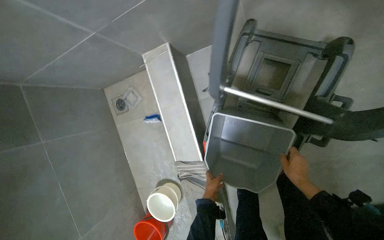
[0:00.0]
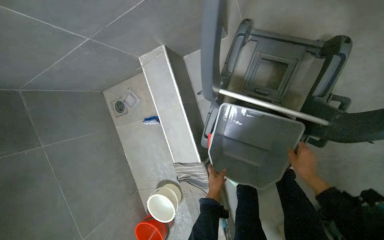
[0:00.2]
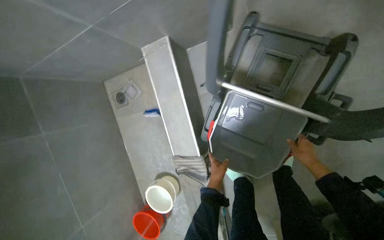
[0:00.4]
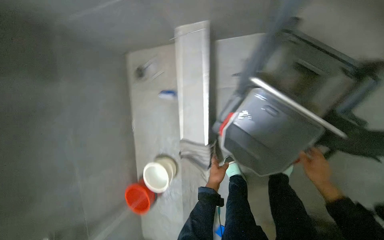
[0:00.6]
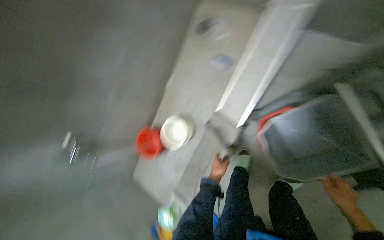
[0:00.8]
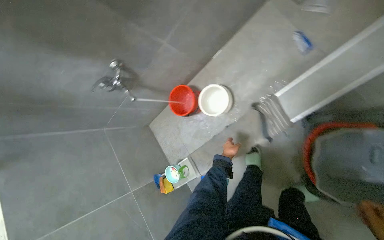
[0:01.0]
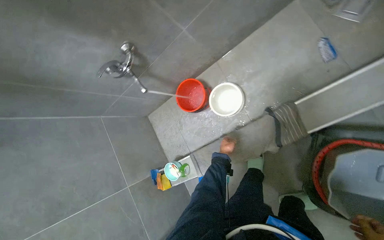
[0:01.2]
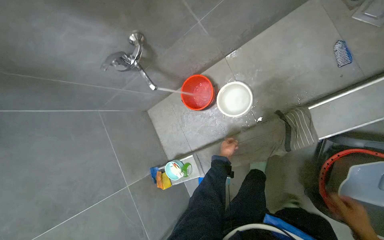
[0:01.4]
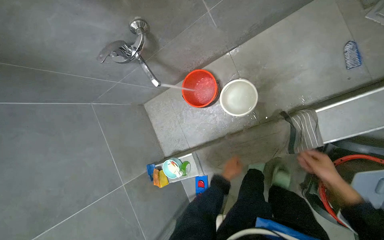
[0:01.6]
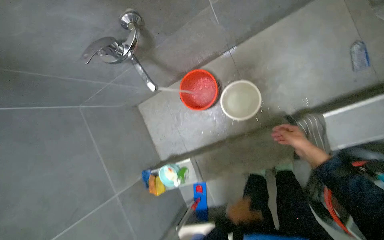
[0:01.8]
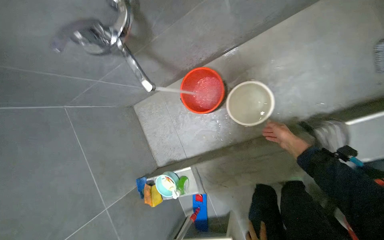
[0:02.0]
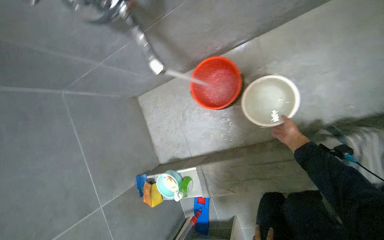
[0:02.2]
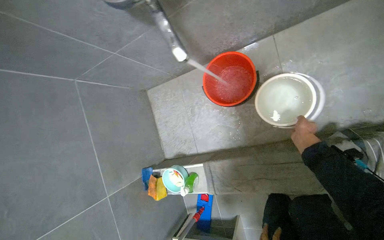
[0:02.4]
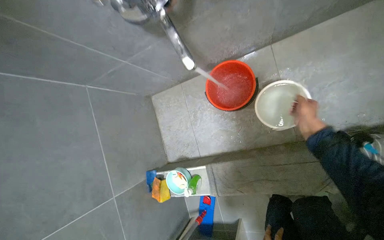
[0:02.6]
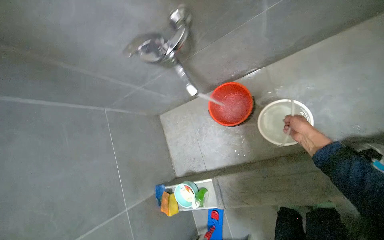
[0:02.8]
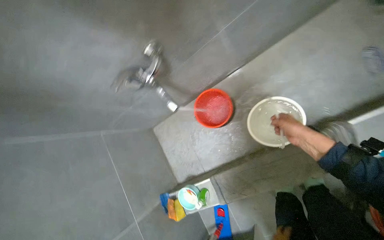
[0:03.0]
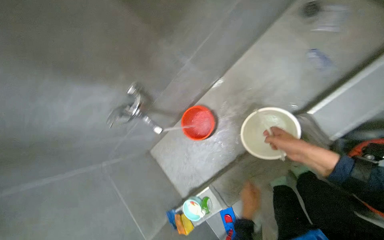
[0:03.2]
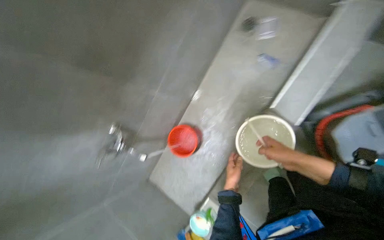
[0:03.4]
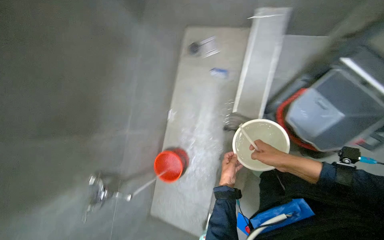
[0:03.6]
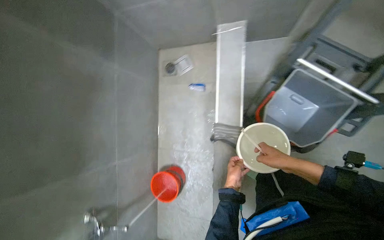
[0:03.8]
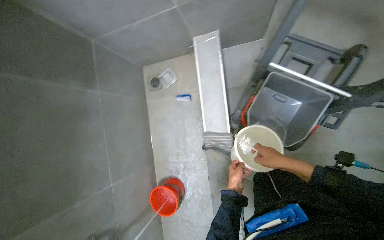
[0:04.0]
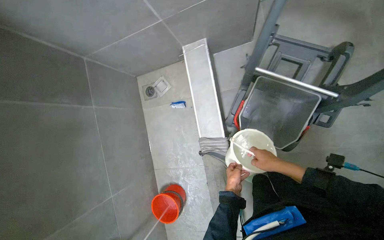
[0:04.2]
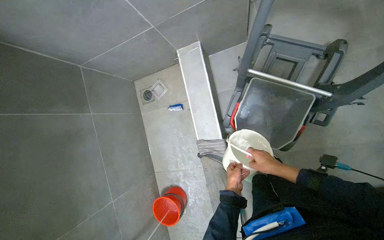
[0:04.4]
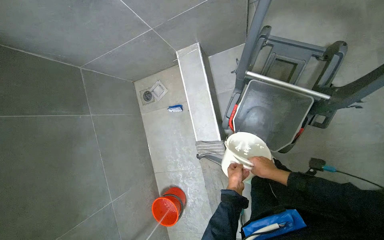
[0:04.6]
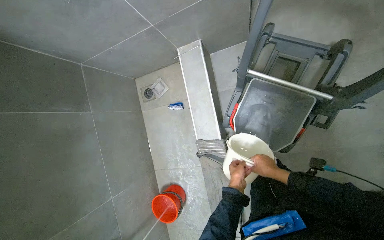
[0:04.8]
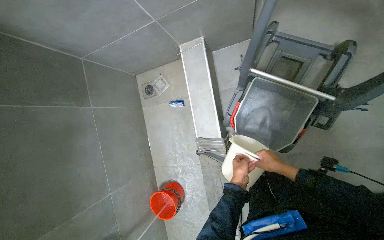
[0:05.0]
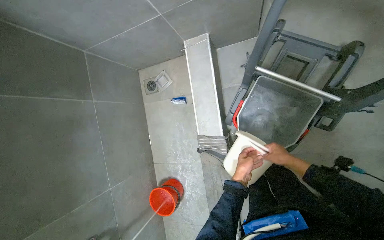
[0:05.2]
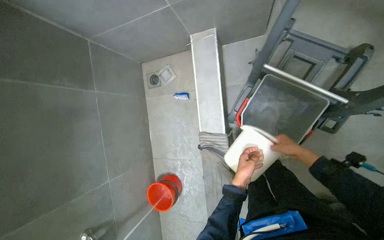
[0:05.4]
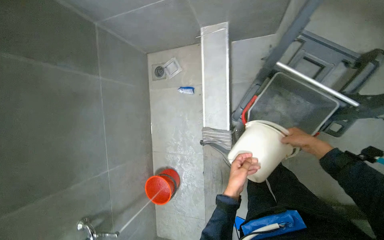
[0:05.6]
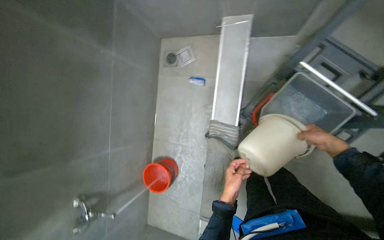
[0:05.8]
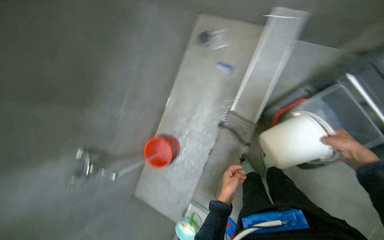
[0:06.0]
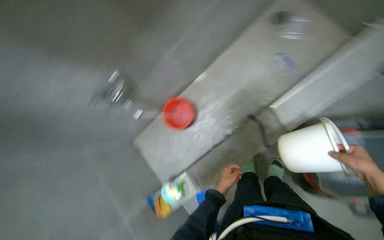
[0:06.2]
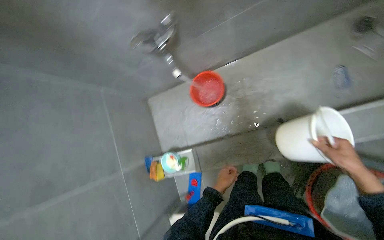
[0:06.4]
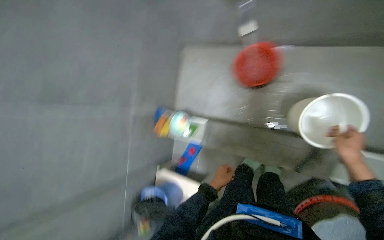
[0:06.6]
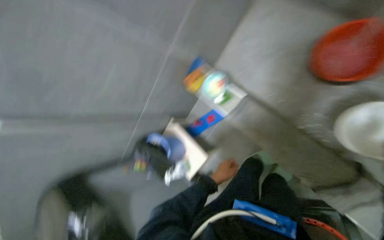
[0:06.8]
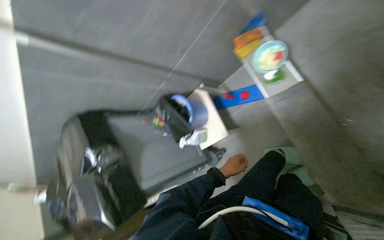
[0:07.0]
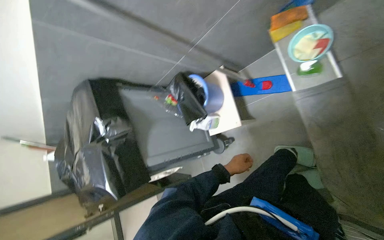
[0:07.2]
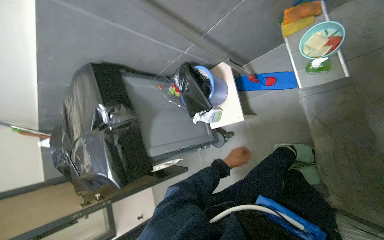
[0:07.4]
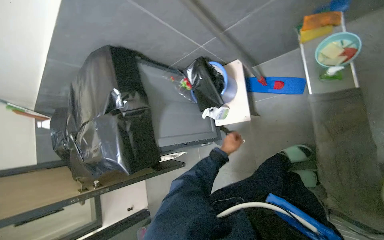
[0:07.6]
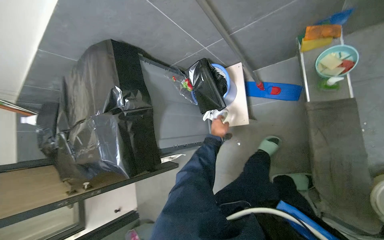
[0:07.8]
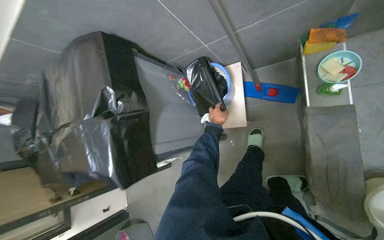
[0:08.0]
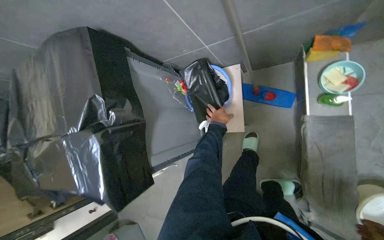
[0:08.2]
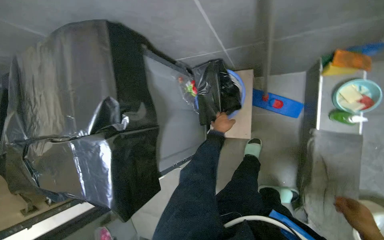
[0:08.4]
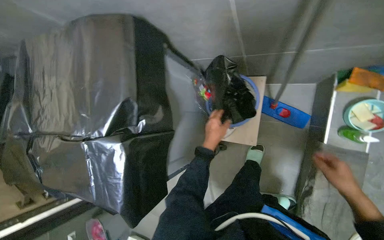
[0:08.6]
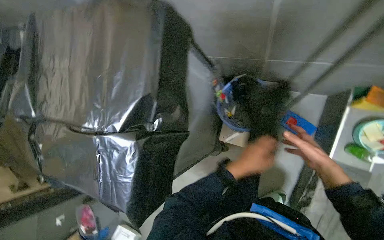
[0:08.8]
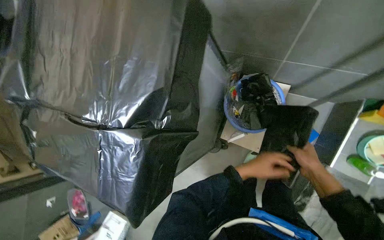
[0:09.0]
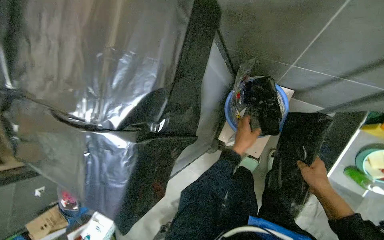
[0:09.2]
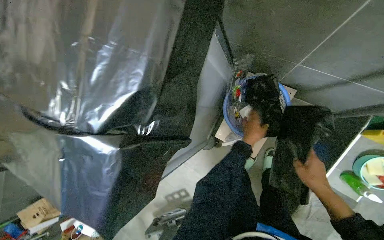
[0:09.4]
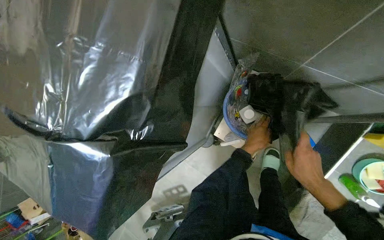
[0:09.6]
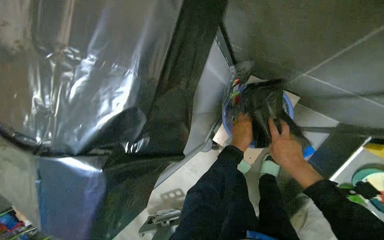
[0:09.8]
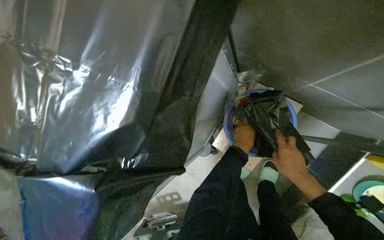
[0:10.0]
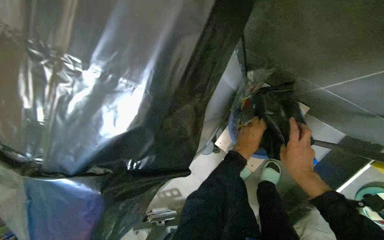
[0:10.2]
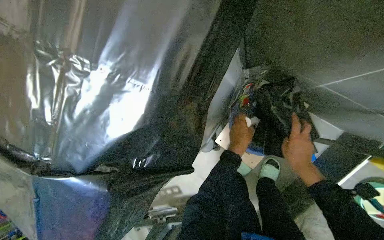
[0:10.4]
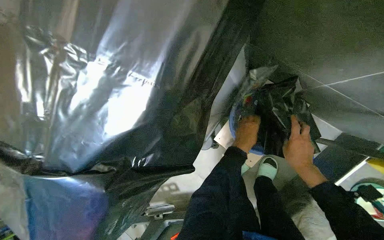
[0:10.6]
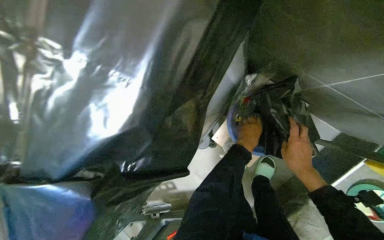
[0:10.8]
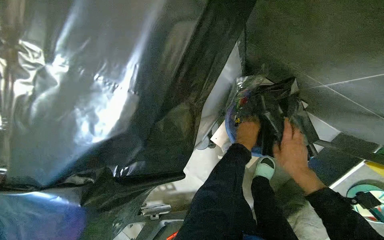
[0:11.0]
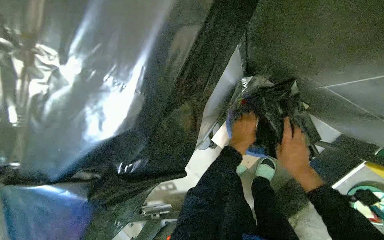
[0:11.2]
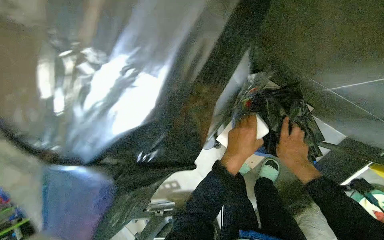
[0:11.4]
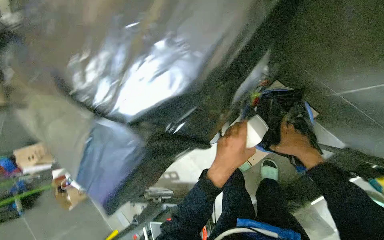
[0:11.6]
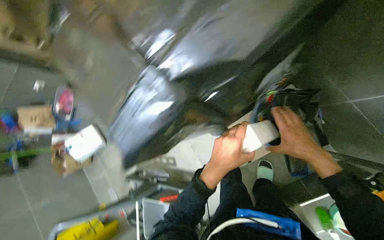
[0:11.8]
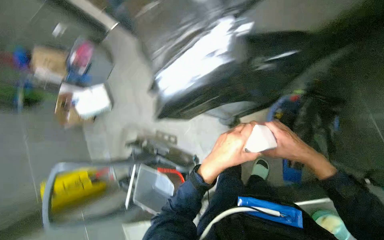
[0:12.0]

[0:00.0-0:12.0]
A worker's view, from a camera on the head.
Job: preparing cleaning supplies.
The whole recording: Preparing cleaning equipment and solutions. The worker prepares the mop, fills buckets with water, adds cleaning liquid, and wrings cloths.
0:00.0 to 0:01.6: The head travels about 80 cm. The view tilts about 30 degrees downward. Everything in view rotates about 75 degrees clockwise.
0:01.6 to 0:03.0: The right hand goes about 30 cm up the picture and to the left.
0:03.0 to 0:04.4: The head travels approximately 60 cm. The view tips upward by some 25 degrees. The scene turns some 70 degrees counterclockwise in the picture.
0:04.4 to 0:06.0: Everything in view rotates about 35 degrees clockwise.
0:06.0 to 0:07.6: The camera travels about 50 cm. The head turns to the left by about 130 degrees. The wearer looks some 65 degrees further downward.
0:07.6 to 0:09.0: The camera is carried some 50 cm. The view swings approximately 20 degrees to the right. The camera pitches downward, by about 15 degrees.
0:09.0 to 0:10.4: The left hand moves up the picture, some 15 cm.
0:10.4 to 0:12.0: Everything in view rotates roughly 35 degrees clockwise.

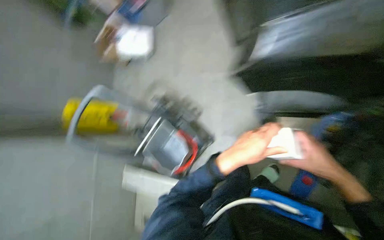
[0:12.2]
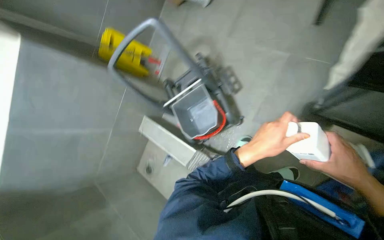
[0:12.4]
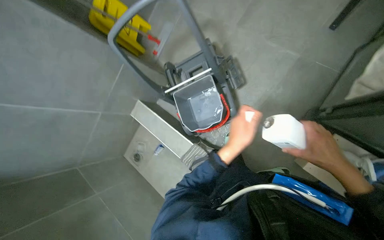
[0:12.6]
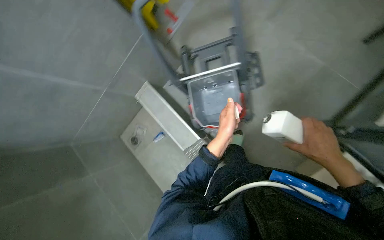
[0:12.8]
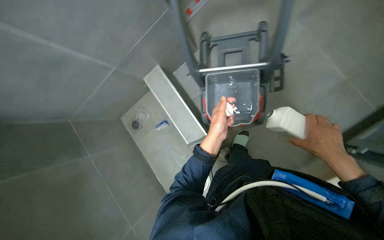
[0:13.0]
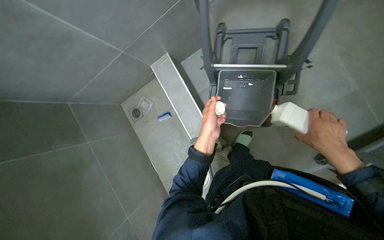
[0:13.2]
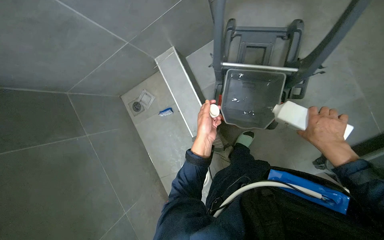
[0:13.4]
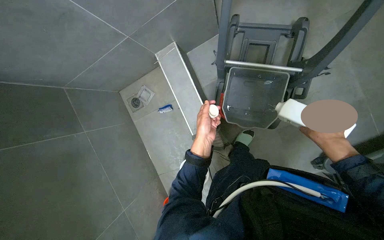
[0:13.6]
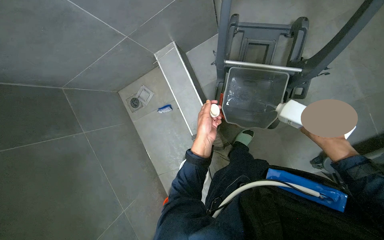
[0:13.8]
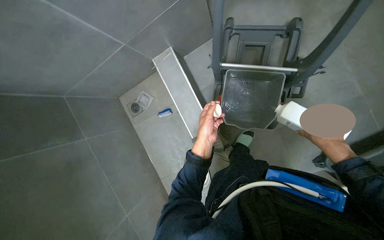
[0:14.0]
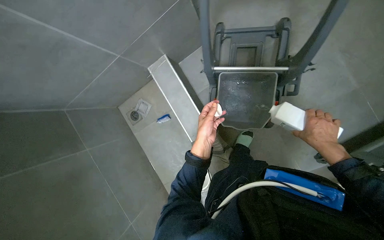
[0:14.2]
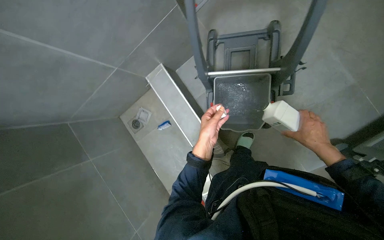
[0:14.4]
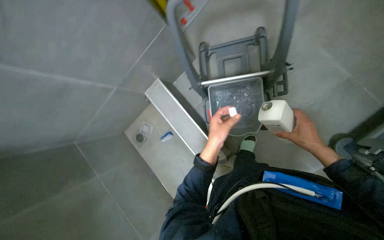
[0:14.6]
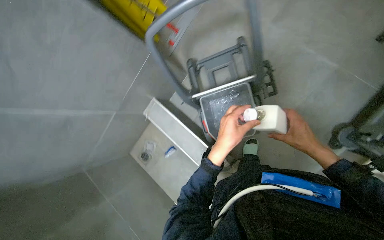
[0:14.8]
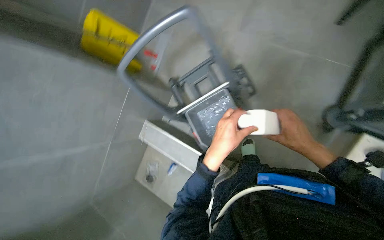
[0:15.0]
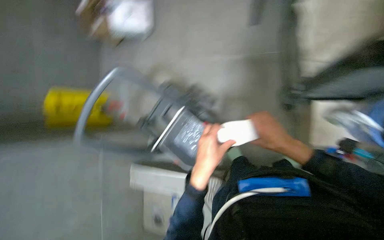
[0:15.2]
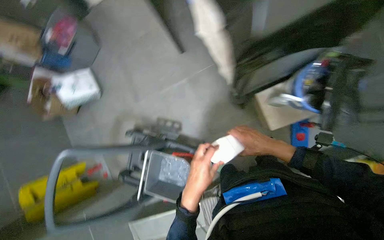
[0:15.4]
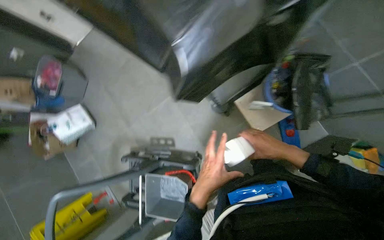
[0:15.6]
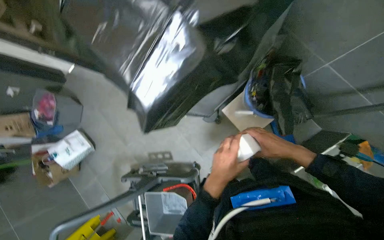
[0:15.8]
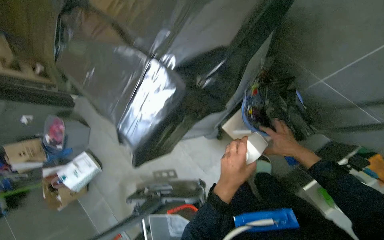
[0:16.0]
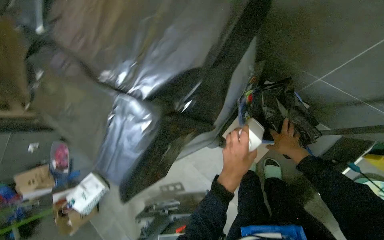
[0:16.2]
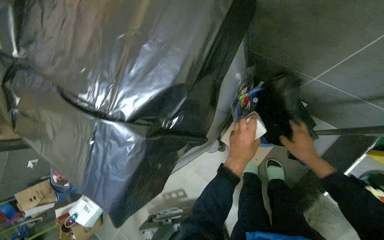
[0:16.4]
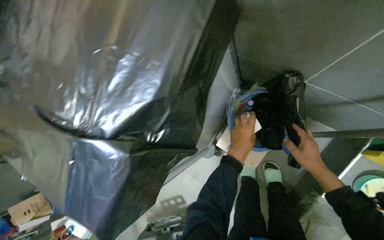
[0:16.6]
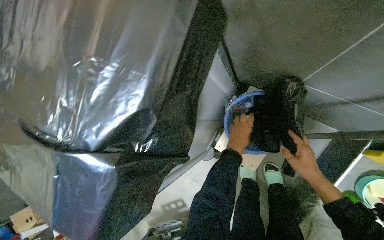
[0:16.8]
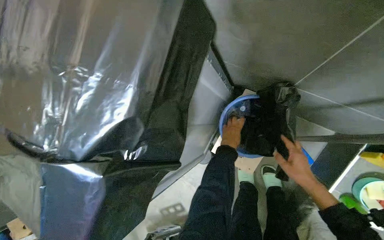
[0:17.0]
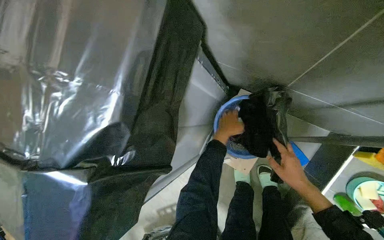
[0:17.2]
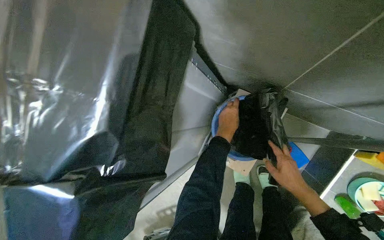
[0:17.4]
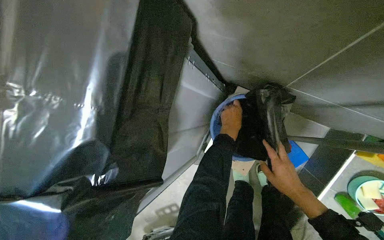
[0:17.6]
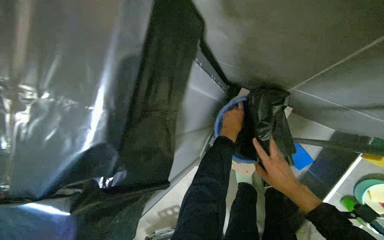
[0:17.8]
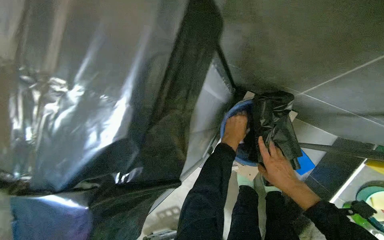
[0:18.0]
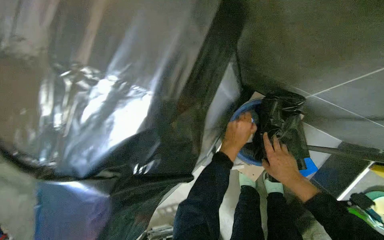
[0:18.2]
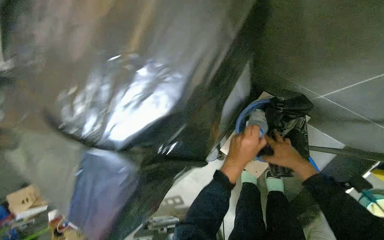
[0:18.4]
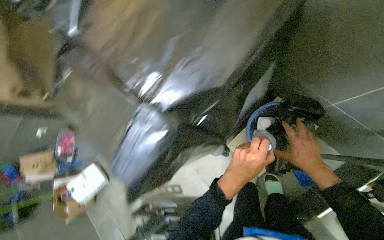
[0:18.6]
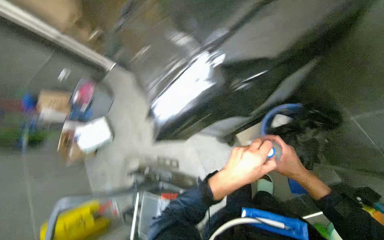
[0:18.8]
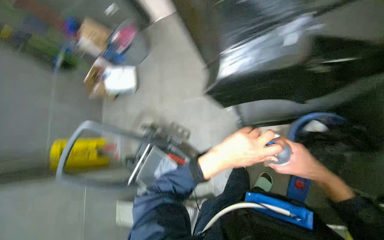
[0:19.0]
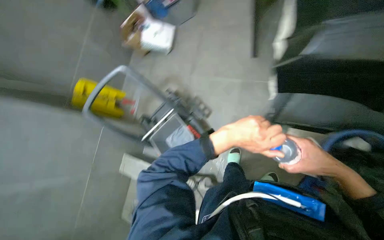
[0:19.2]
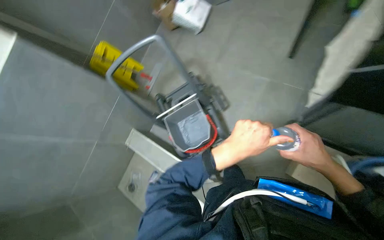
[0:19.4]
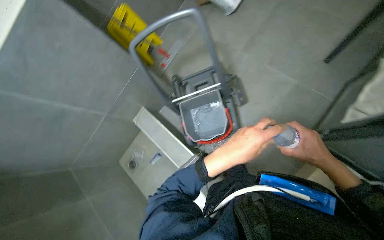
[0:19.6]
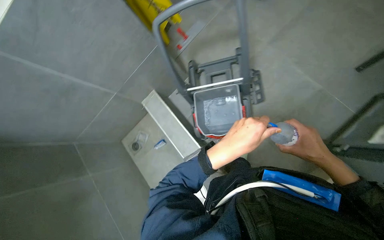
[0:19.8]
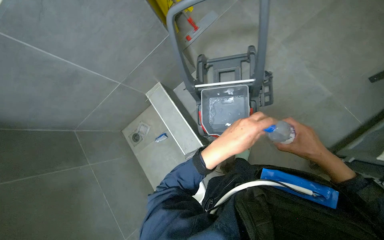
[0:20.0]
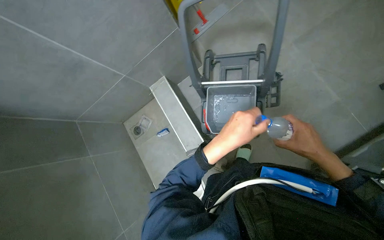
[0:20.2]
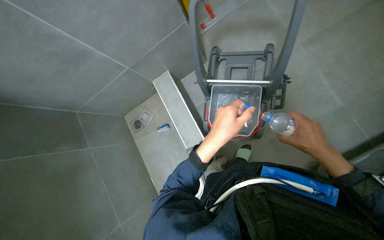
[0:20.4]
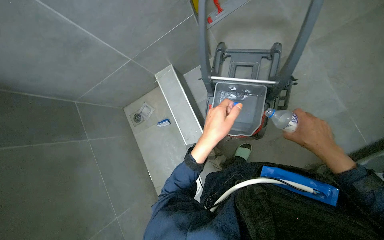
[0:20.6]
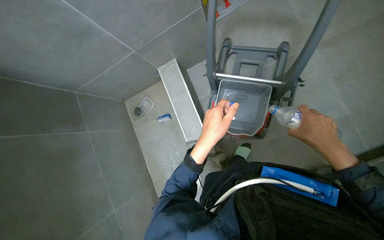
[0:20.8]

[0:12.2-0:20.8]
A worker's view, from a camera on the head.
Job: preparing cleaning supplies.
The whole recording: Preparing cleaning equipment and solutions. The worker prepares the mop, fills buckets with water, adds cleaning liquid, and wrings cloths.
0:12.2 to 0:13.6: The camera travels approximately 40 cm. The view tilts roughly 30 degrees downward. The scene turns roughly 55 degrees clockwise in the picture.
0:13.6 to 0:15.0: The camera pitches upward, by roughly 15 degrees. Everything in view rotates approximately 35 degrees counterclockwise.
0:15.0 to 0:16.6: The wearer moves approximately 70 cm. The camera pitches upward, by approximately 20 degrees. Everything in view rotates about 55 degrees counterclockwise.
0:18.0 to 0:19.4: The camera travels approximately 60 cm. The head turns to the left by about 85 degrees. The view tilts about 25 degrees downward.
0:19.4 to 0:20.8: The wearer looks some 20 degrees further downward. Everything in view rotates some 35 degrees clockwise.
